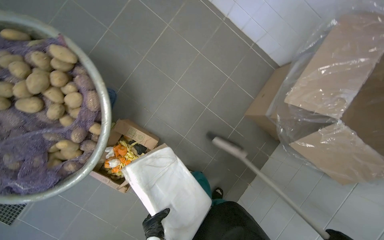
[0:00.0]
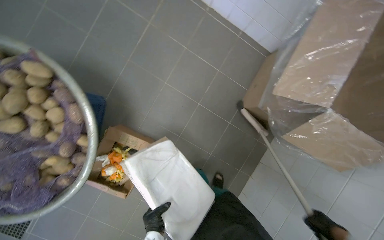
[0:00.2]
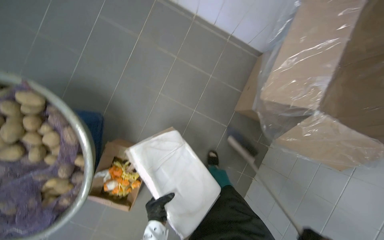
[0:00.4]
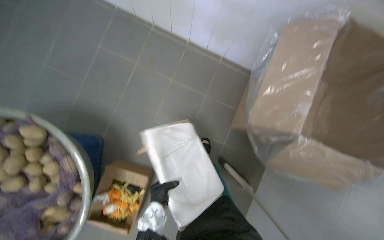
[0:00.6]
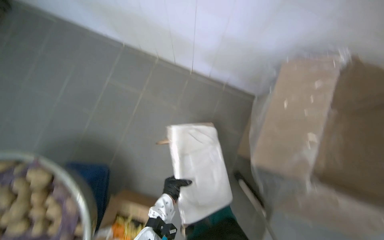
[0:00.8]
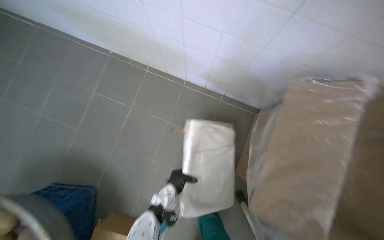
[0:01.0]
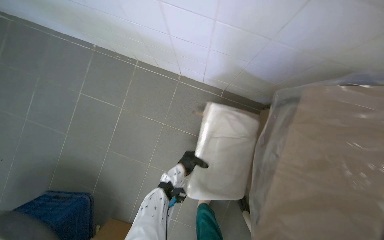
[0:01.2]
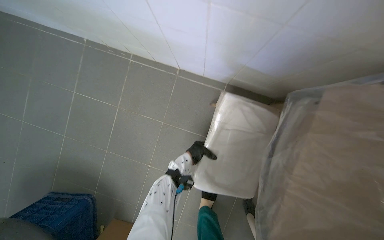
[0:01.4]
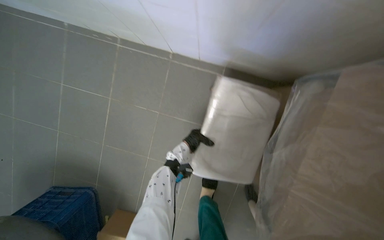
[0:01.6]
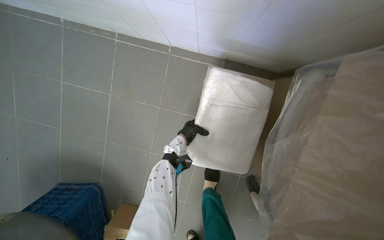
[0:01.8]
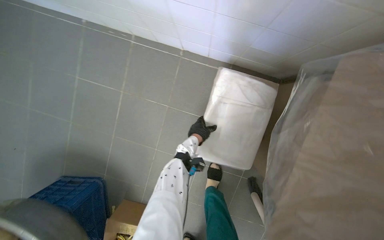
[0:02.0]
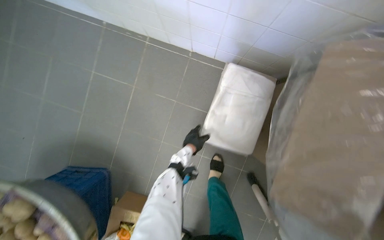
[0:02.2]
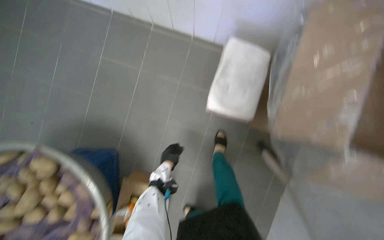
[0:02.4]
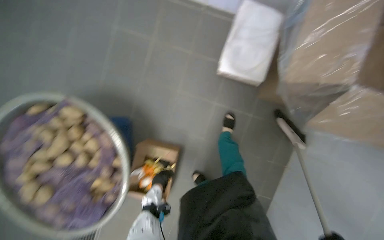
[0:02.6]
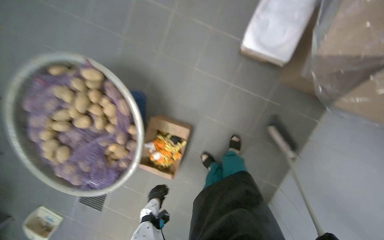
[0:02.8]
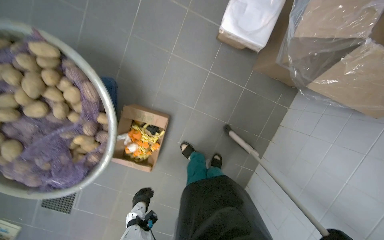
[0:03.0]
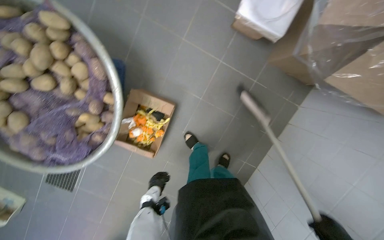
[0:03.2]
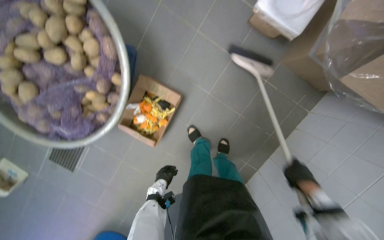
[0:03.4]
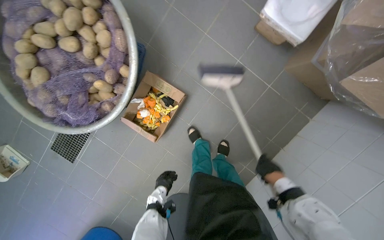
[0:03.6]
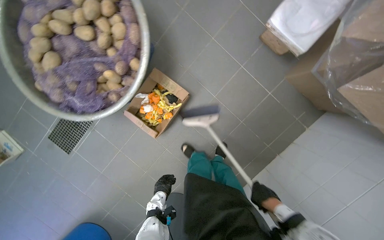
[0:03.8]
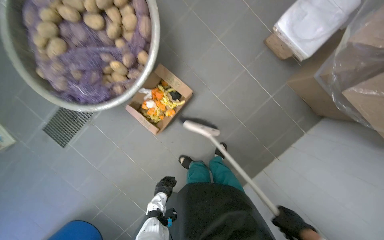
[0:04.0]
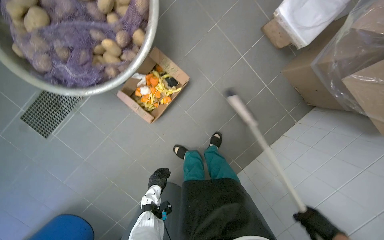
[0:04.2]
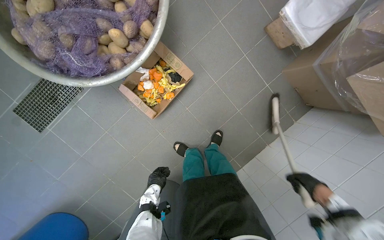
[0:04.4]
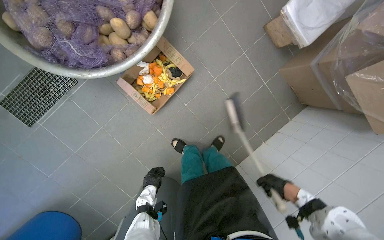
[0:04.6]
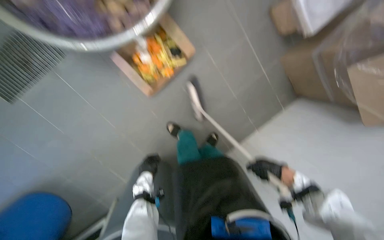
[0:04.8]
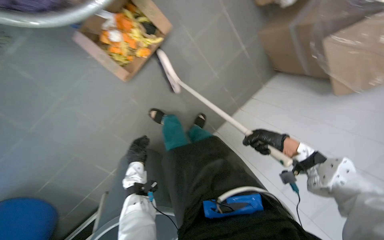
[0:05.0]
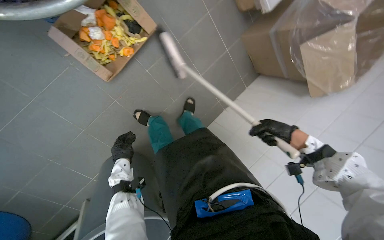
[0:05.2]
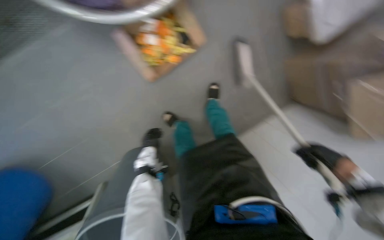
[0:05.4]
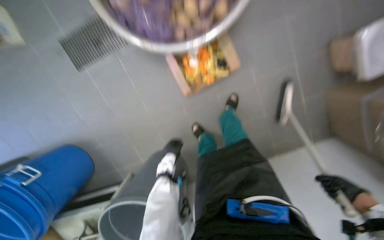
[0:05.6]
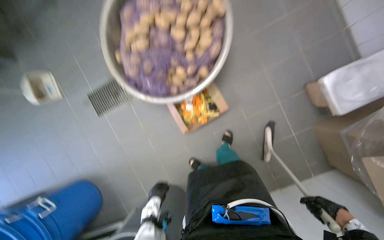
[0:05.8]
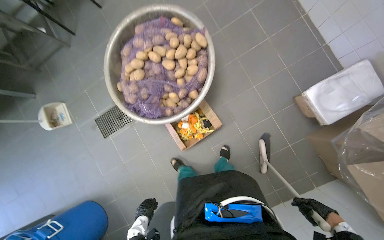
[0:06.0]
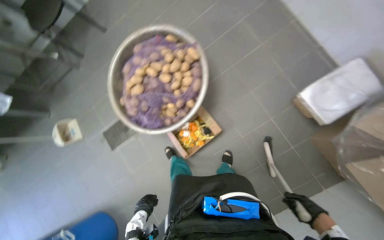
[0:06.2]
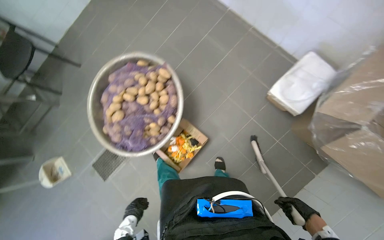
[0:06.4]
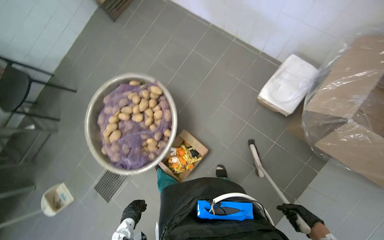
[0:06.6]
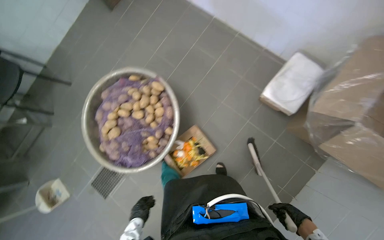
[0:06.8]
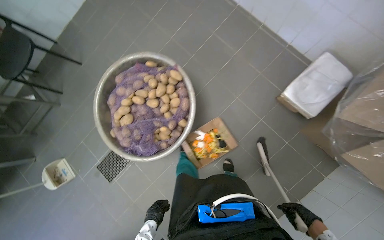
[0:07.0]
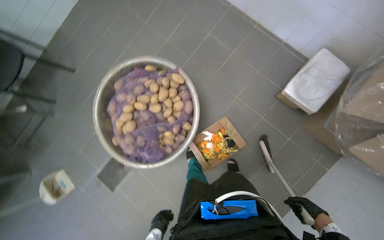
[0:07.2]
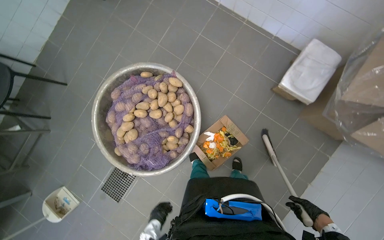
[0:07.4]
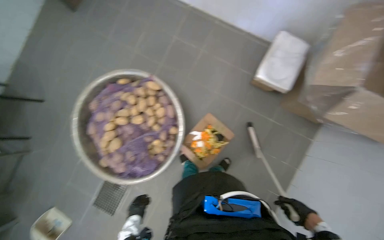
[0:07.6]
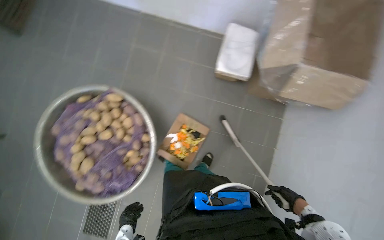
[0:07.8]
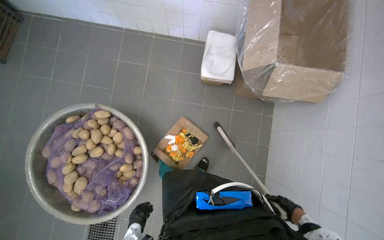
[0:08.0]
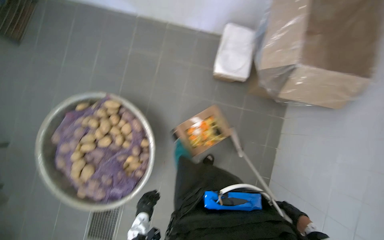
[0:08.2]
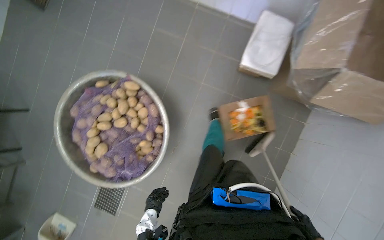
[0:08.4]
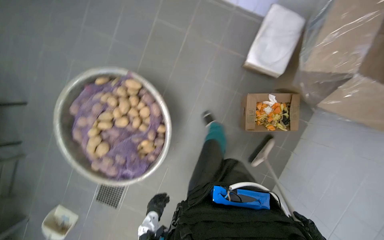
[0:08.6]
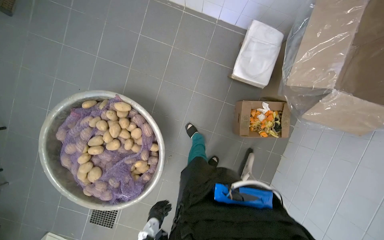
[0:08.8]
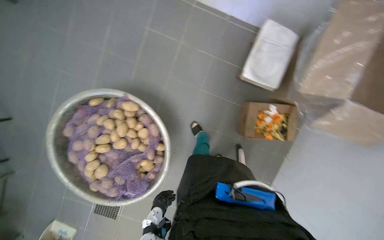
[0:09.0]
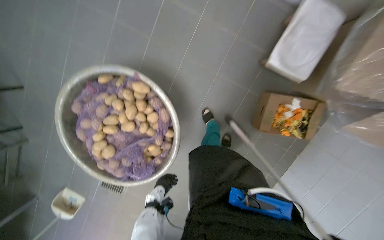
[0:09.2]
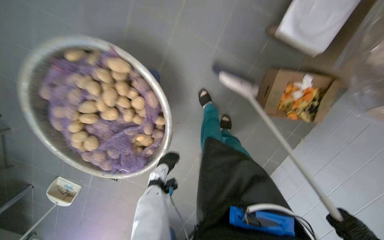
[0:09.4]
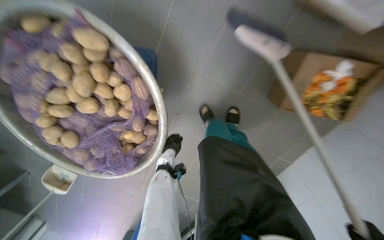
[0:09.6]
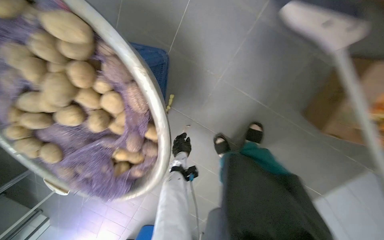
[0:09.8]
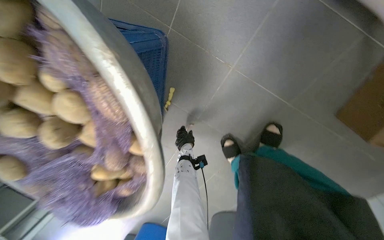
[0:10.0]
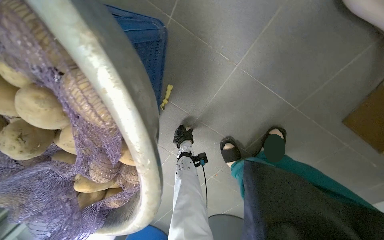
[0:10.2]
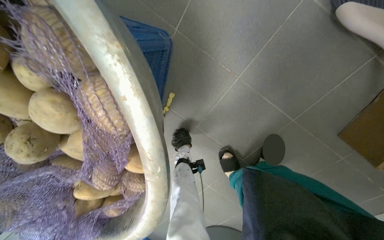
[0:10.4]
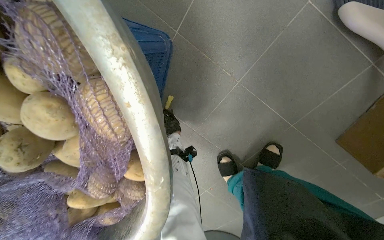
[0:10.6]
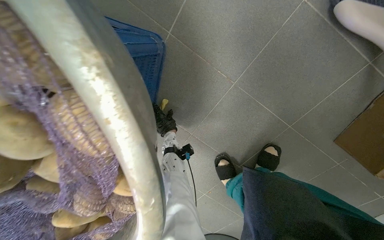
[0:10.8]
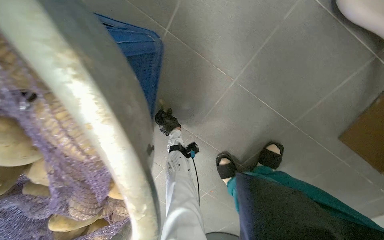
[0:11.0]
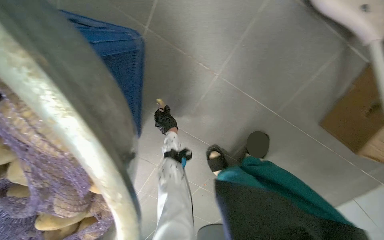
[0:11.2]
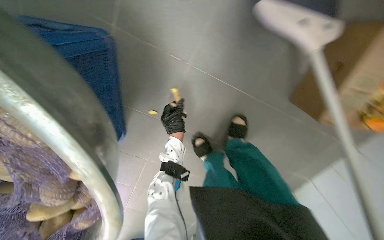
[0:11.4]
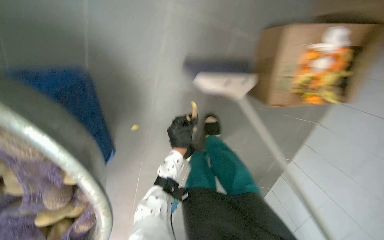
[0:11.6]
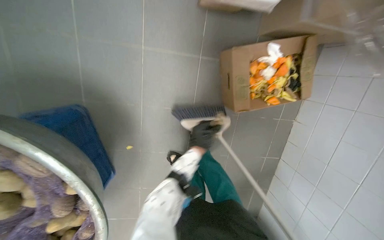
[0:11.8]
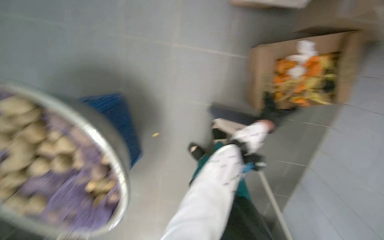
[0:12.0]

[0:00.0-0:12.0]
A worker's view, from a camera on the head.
Job: sweeping floor.
The whole recording: Sweeping kitchen floor. The worker sweeps the kitchen floor with a broom and dustpan, moving chairs to clean underneath them.
0:00.0 to 0:01.6: The head travels about 70 cm.
0:01.6 to 0:03.0: The camera travels roughly 70 cm.
0:04.4 to 0:06.0: The camera pitches upward, by some 25 degrees.
0:06.0 to 0:07.6: Everything in view rotates approximately 30 degrees counterclockwise.
0:09.0 to 0:10.4: The camera is carried some 70 cm. The view tips downward by roughly 20 degrees.
0:10.4 to 0:12.0: The head travels some 40 cm. The scene turns approximately 25 degrees counterclockwise in the picture.

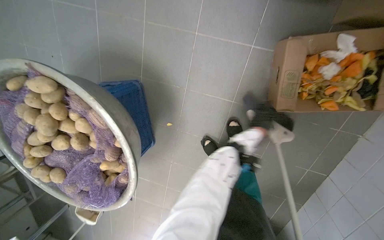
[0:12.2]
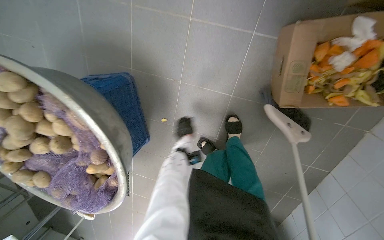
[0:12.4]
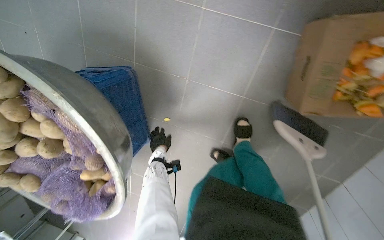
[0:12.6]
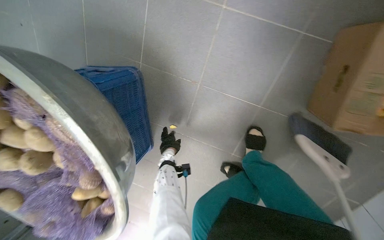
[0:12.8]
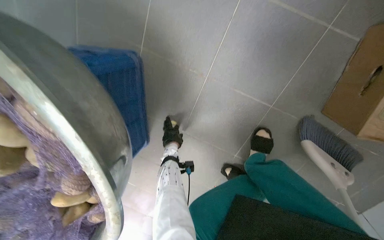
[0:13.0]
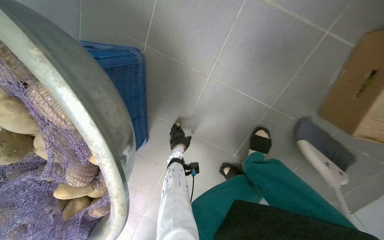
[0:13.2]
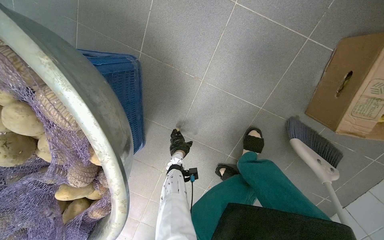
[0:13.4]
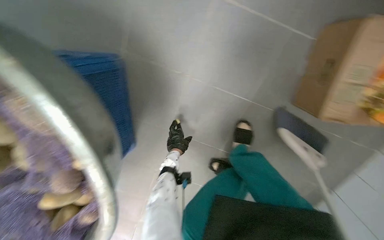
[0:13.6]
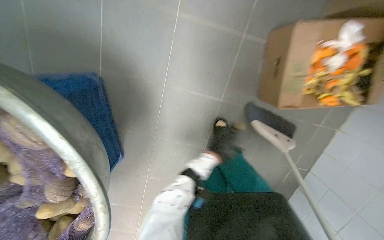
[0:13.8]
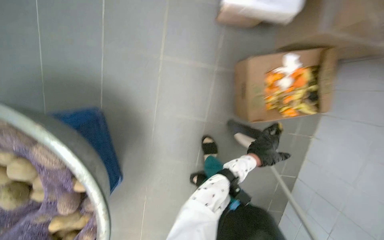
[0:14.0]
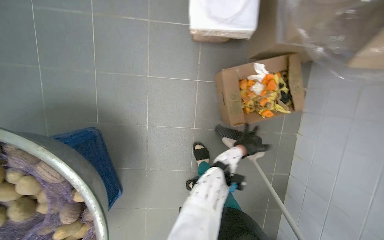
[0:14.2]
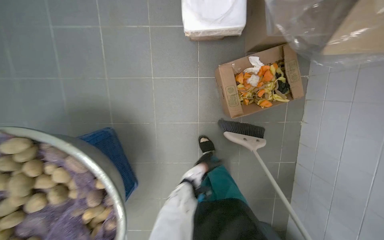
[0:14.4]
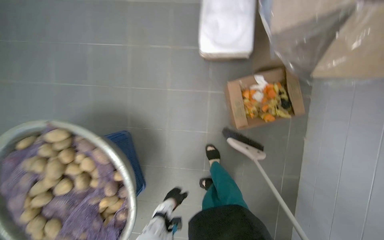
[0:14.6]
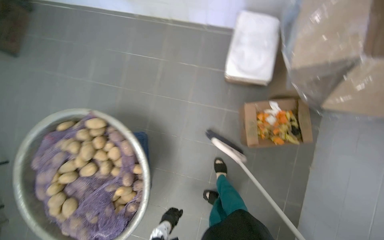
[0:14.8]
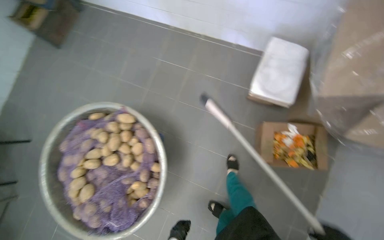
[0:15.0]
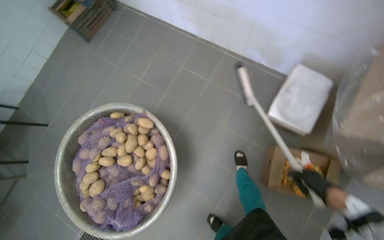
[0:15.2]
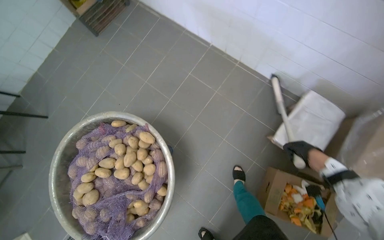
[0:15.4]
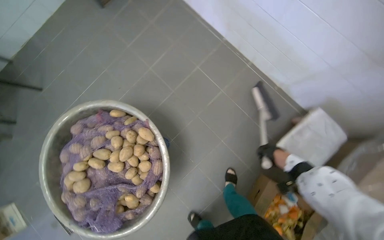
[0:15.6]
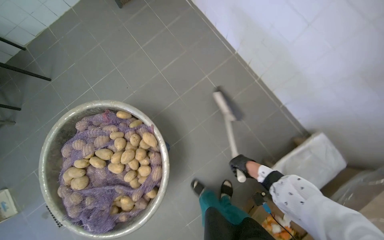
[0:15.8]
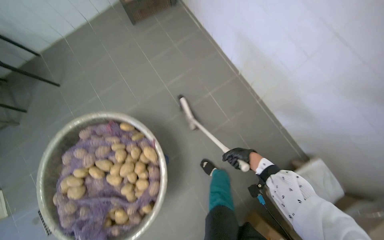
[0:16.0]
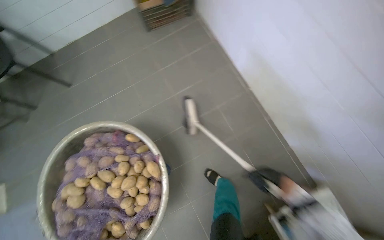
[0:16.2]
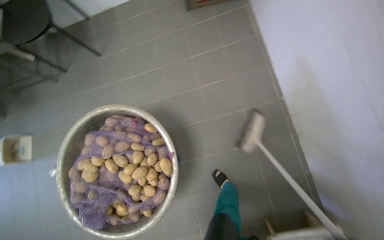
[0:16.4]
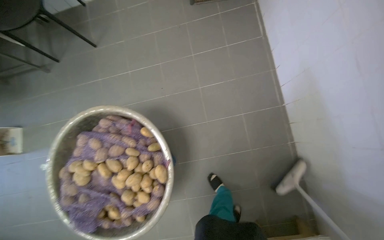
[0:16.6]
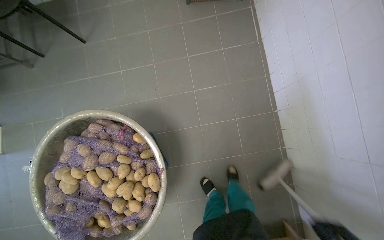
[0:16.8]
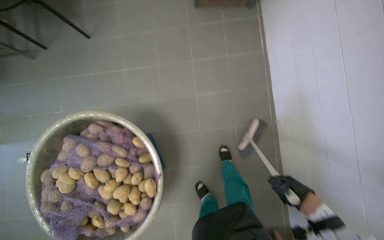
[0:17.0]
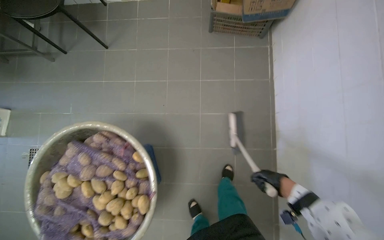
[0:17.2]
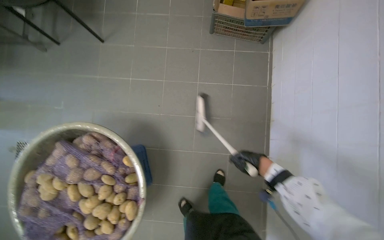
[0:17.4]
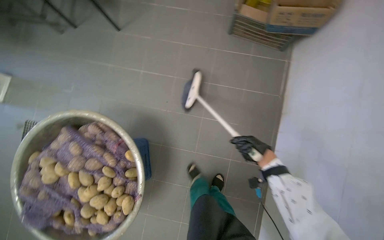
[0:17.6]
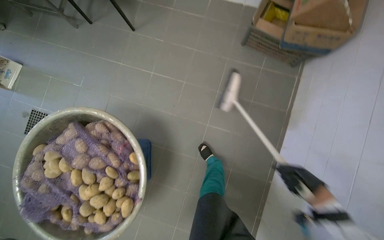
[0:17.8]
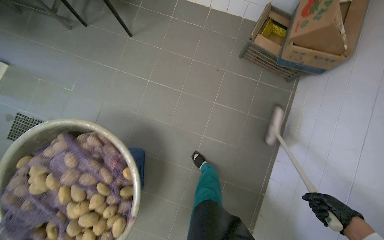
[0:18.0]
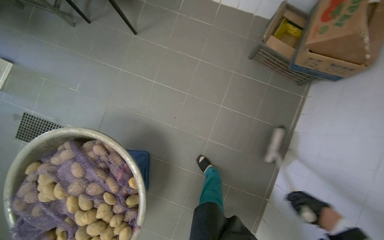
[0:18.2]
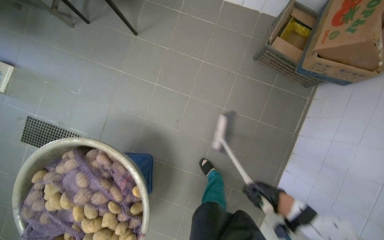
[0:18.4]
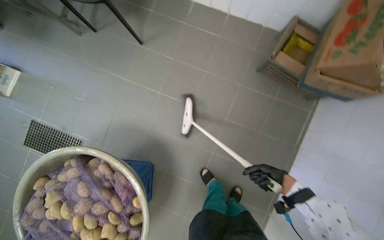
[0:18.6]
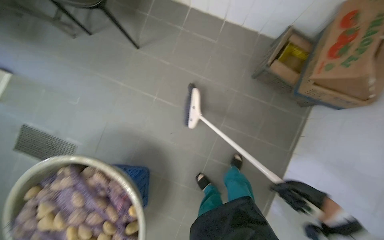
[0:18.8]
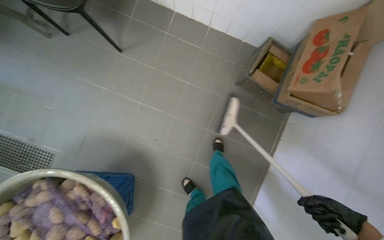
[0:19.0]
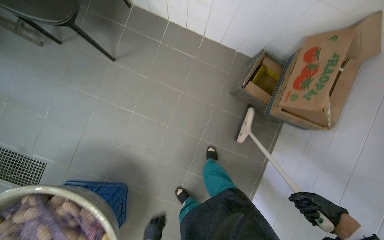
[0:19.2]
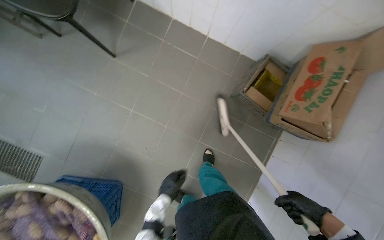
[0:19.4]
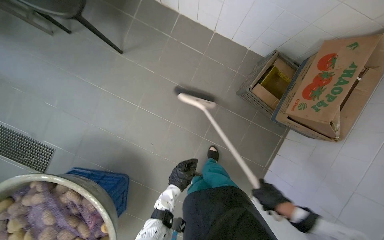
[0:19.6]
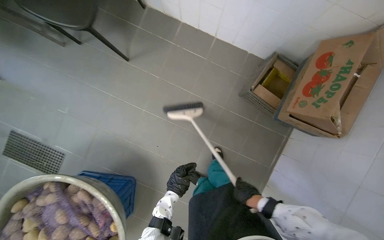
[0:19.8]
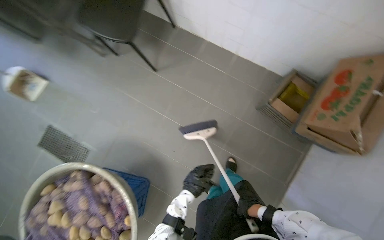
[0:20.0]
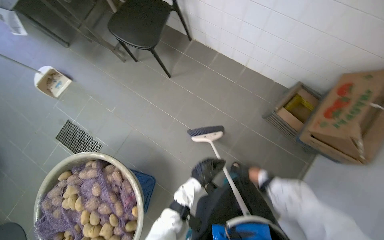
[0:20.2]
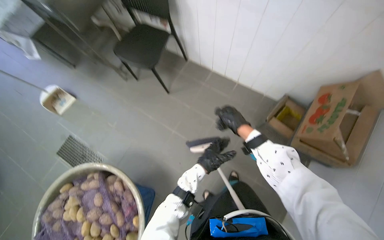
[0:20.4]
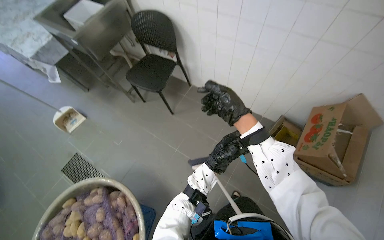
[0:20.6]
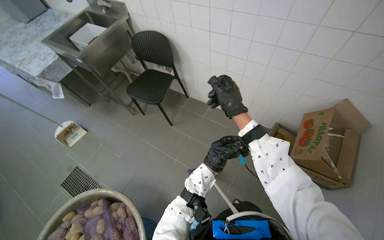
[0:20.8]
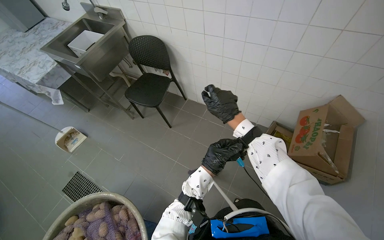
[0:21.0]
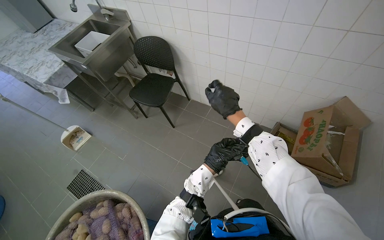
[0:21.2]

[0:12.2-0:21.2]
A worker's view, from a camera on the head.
Job: sweeping floor.
The whole recording: Sweeping kitchen floor. The worker sweeps the kitchen floor with a broom and dustpan, moving chairs to clean underneath them.
0:12.2 to 0:13.8: The view pans to the right by approximately 15 degrees.
0:13.8 to 0:15.2: The wearer moves some 50 cm. The wearer looks about 20 degrees further to the left. The view tilts some 25 degrees upward.
0:15.2 to 0:16.6: The camera travels roughly 50 cm. The scene turns roughly 45 degrees clockwise in the picture.
0:16.6 to 0:18.2: The head travels roughly 50 cm. The scene rotates clockwise by approximately 30 degrees.
0:19.8 to 0:21.2: The camera travels approximately 40 cm. The view tips upward by roughly 30 degrees.
